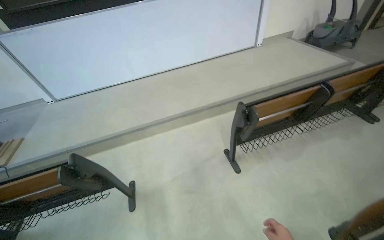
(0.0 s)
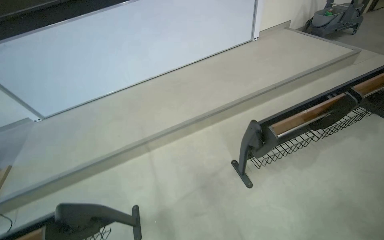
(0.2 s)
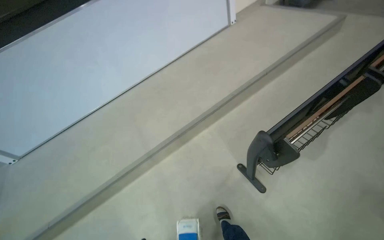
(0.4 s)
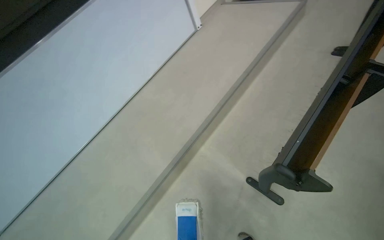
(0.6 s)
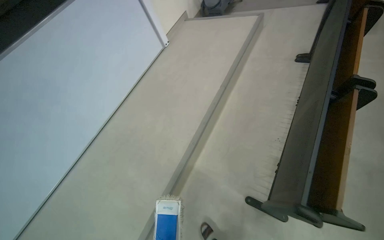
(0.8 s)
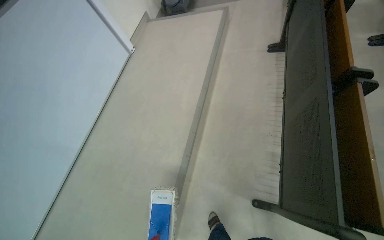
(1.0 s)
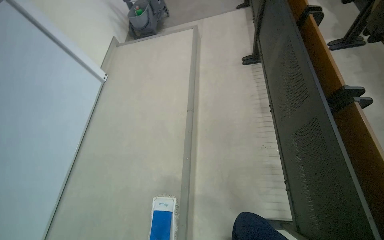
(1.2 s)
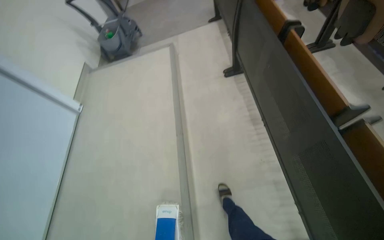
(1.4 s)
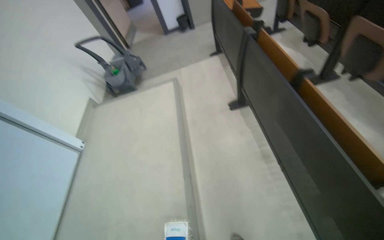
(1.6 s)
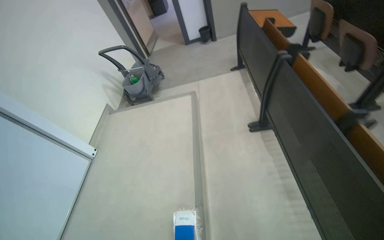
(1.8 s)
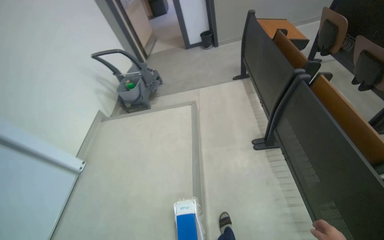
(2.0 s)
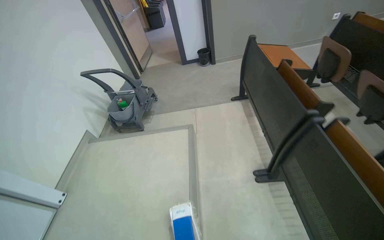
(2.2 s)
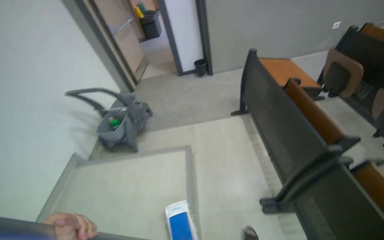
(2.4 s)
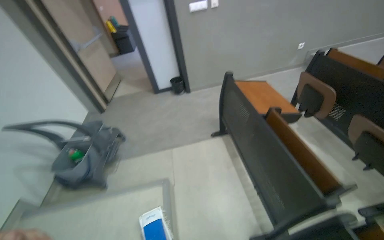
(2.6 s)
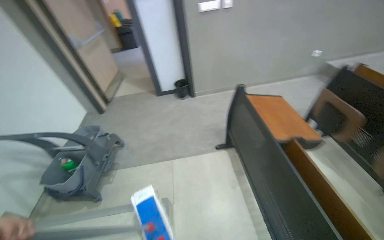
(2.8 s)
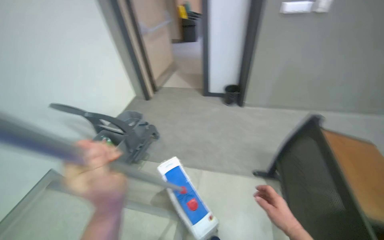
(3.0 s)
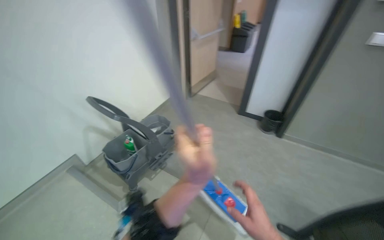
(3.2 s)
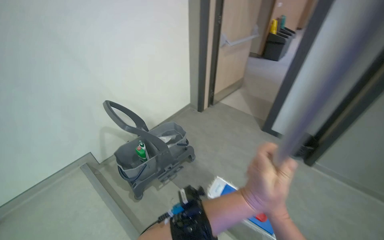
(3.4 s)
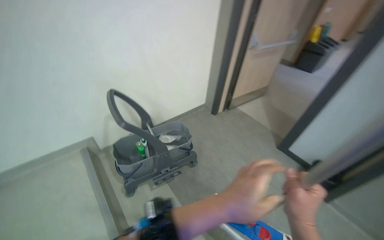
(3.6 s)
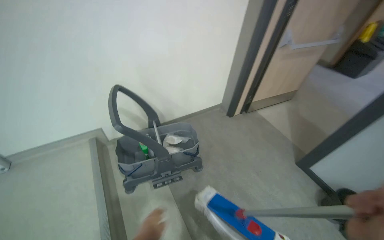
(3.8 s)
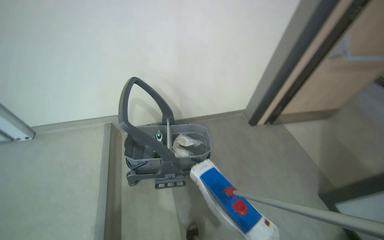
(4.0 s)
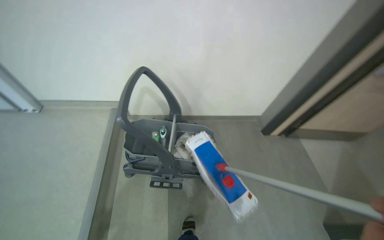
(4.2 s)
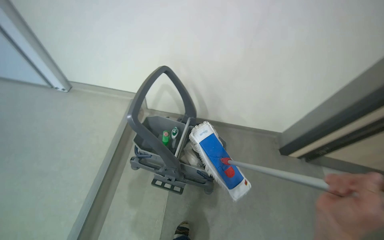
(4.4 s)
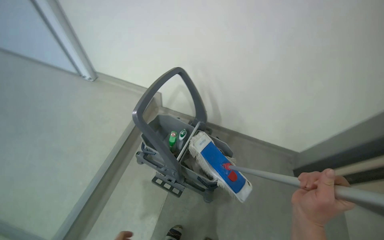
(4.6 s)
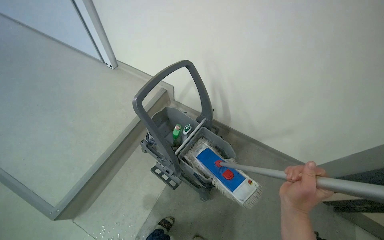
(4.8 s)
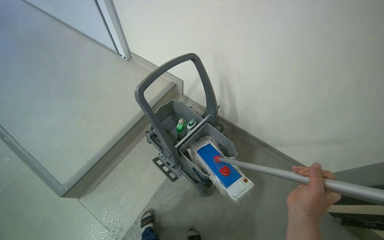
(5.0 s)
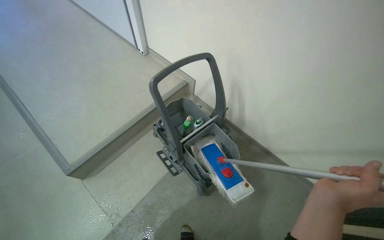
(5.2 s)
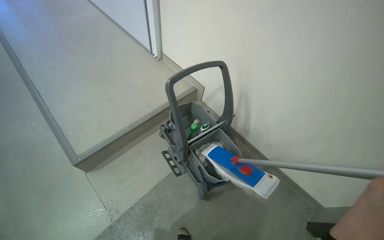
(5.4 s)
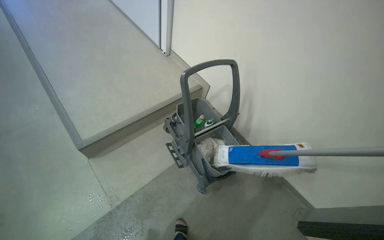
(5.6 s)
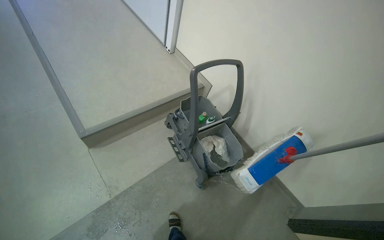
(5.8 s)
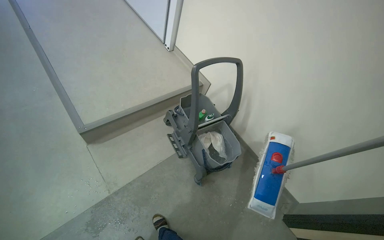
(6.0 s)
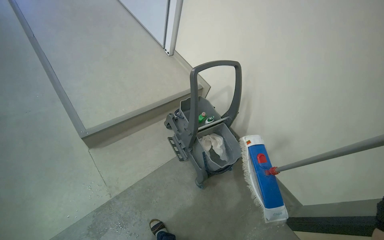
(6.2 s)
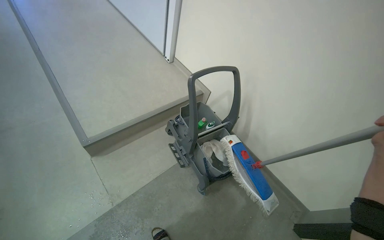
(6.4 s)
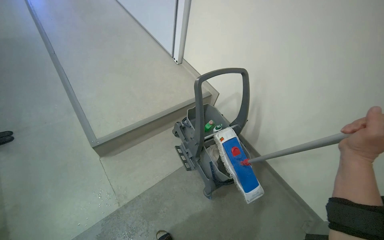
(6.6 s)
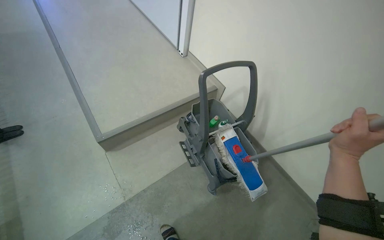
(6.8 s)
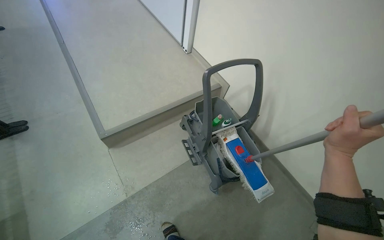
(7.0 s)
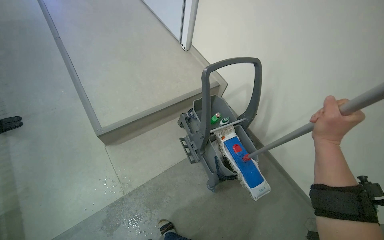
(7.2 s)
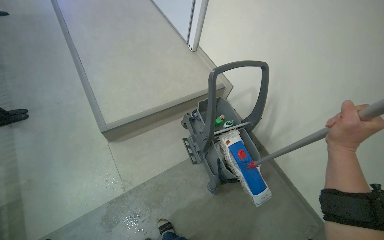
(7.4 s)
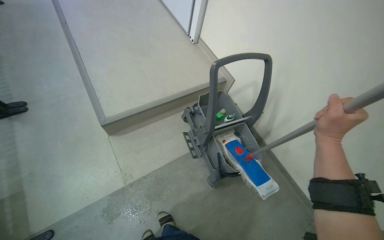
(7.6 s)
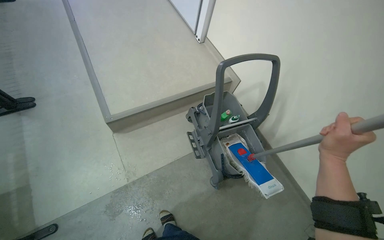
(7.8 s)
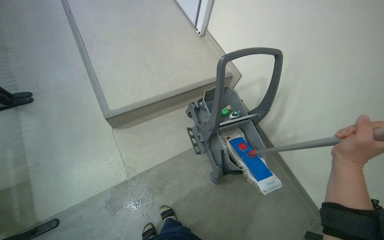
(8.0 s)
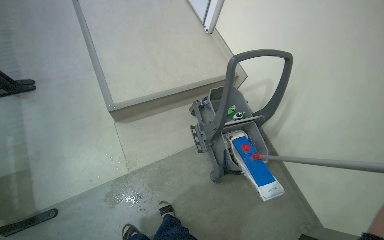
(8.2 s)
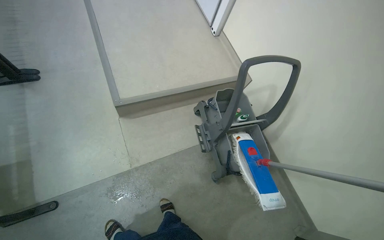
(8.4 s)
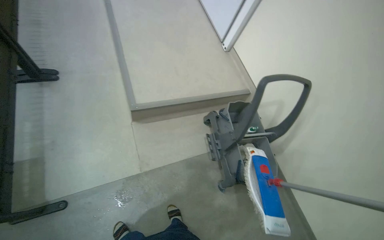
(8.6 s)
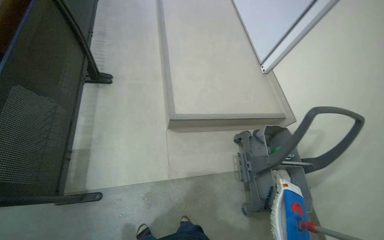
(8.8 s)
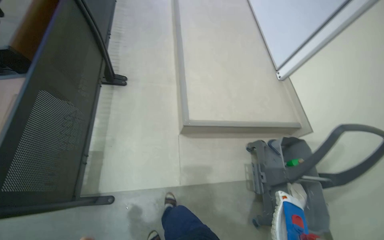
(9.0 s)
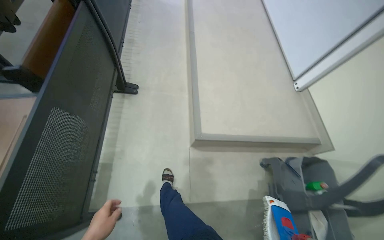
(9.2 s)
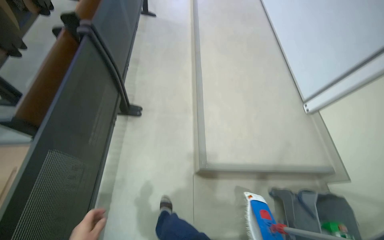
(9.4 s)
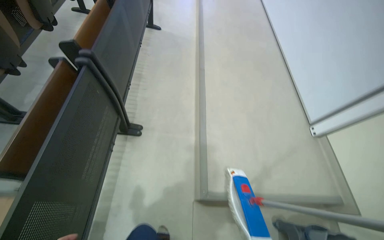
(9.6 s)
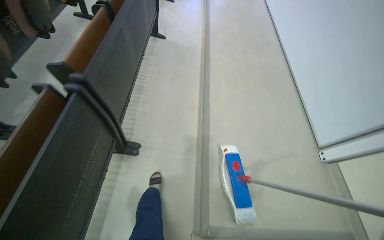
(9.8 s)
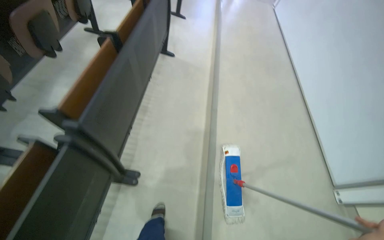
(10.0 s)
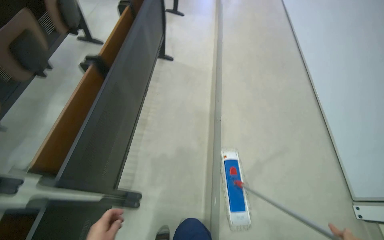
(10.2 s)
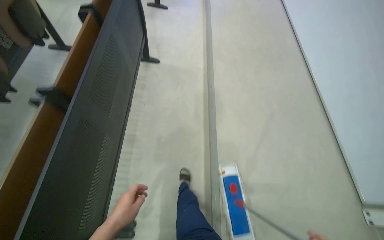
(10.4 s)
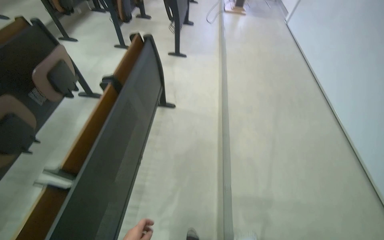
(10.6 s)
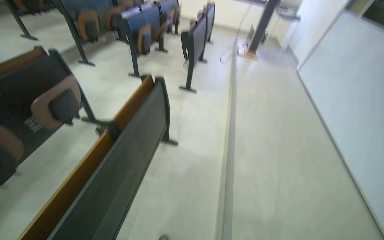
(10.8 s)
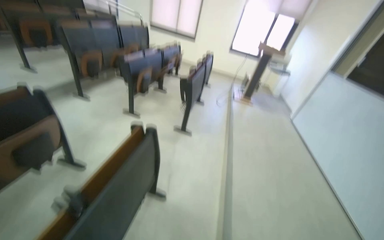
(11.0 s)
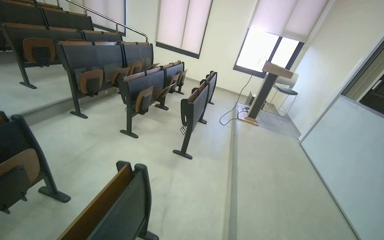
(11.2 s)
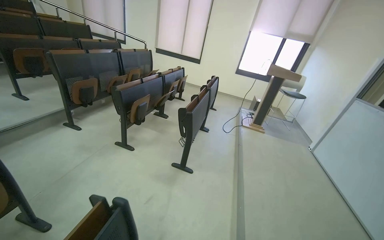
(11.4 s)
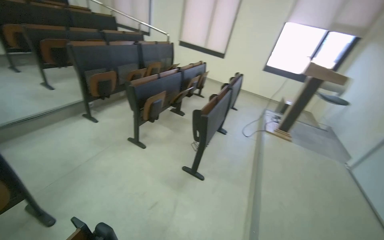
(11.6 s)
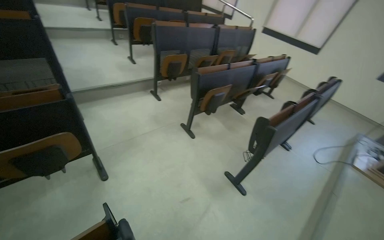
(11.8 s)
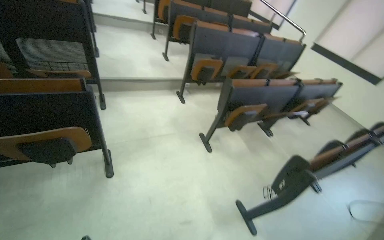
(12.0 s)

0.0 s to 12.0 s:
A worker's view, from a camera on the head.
Job: mopping floor.
The whole recording: Mopping lecture hall floor. The worker mops the floor in the lecture hall, moving the mop between rows of seats.
0.0 to 1.6 s: The camera is carried some 1.5 m. The head turns to the right by some 80 degrees. The view tilts about 15 degrees upward.
1.6 to 3.0 s: The head travels approximately 1.5 m.
3.0 to 4.4 s: The wearer moves about 1 m. The head turns to the left by approximately 85 degrees.
4.4 to 6.0 s: The head turns to the left by approximately 45 degrees.
7.6 to 9.0 s: The camera travels to the left, about 50 cm.
9.0 to 10.4 s: The wearer moves approximately 1.5 m.
10.4 to 12.0 s: The camera travels roughly 8 m.

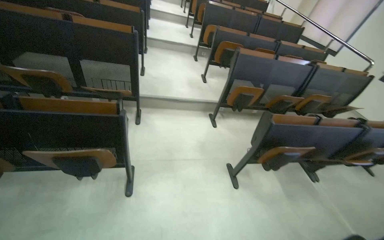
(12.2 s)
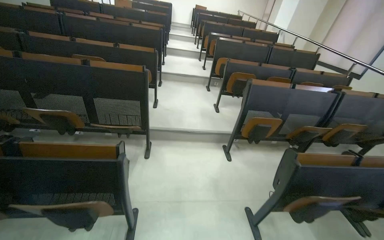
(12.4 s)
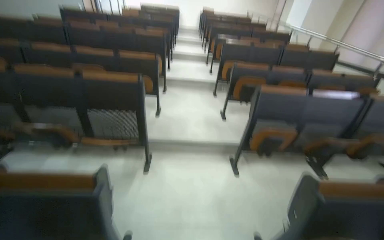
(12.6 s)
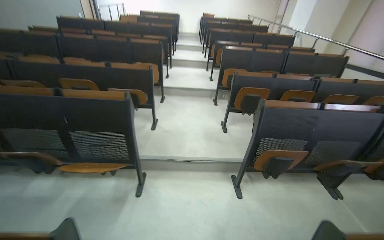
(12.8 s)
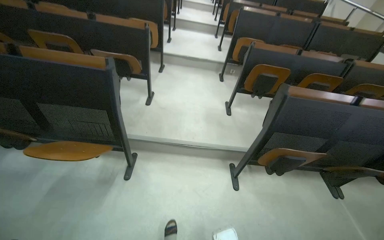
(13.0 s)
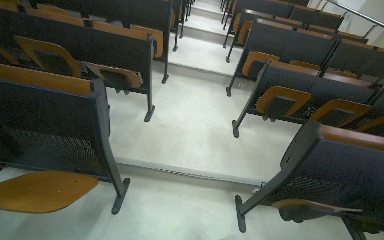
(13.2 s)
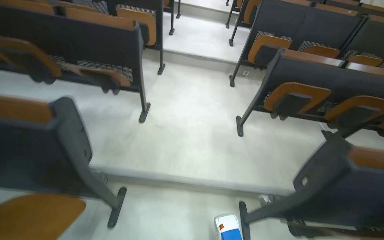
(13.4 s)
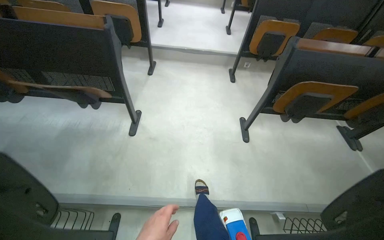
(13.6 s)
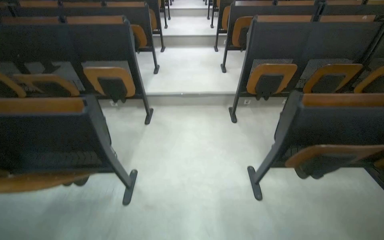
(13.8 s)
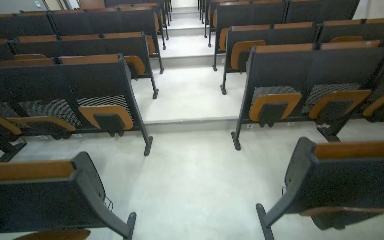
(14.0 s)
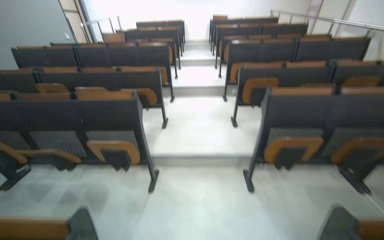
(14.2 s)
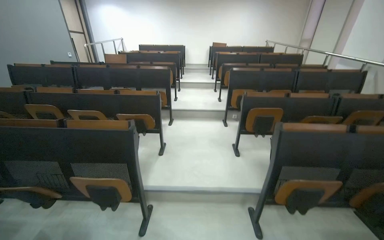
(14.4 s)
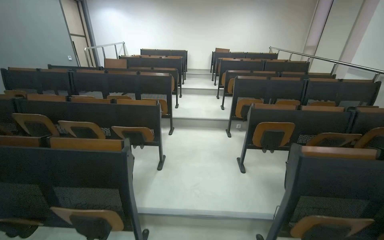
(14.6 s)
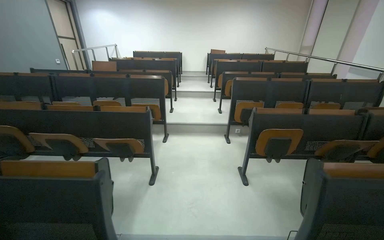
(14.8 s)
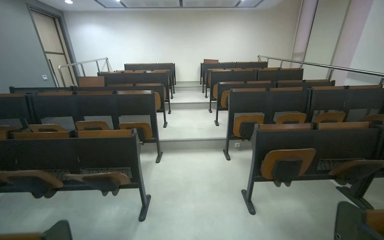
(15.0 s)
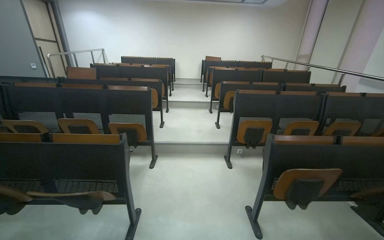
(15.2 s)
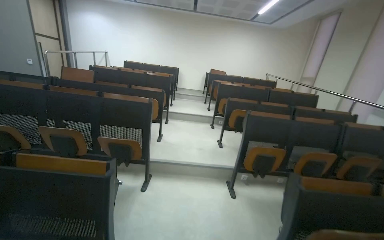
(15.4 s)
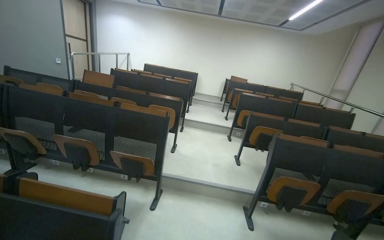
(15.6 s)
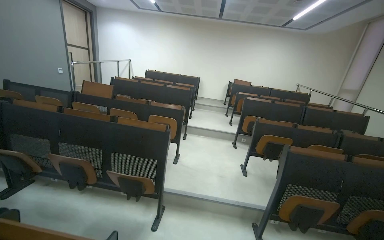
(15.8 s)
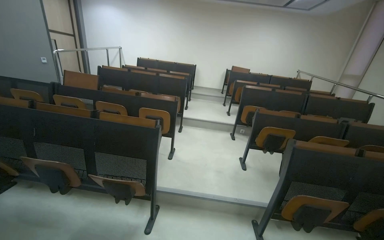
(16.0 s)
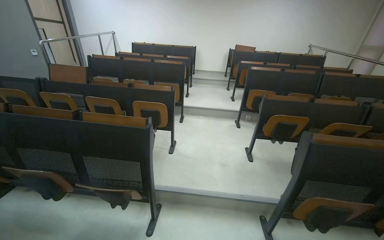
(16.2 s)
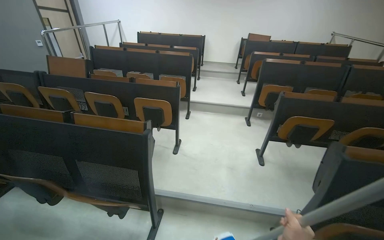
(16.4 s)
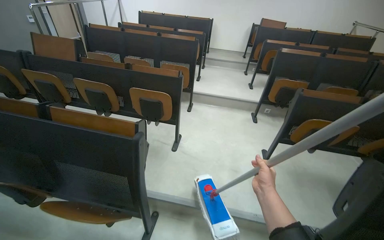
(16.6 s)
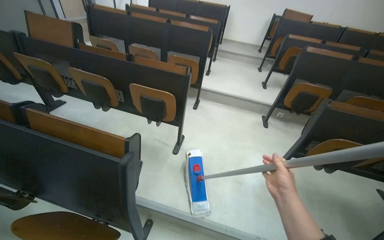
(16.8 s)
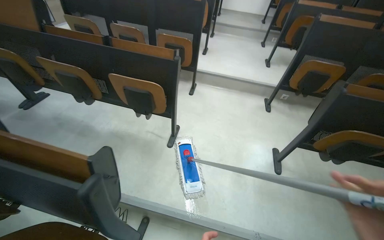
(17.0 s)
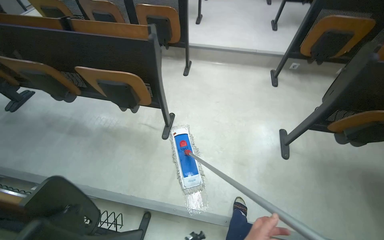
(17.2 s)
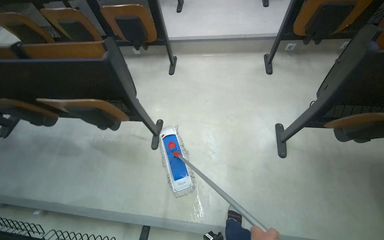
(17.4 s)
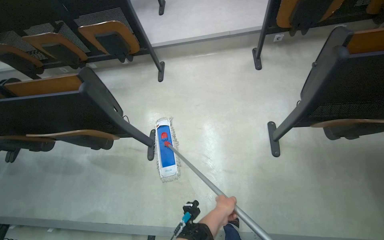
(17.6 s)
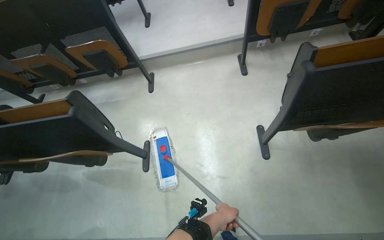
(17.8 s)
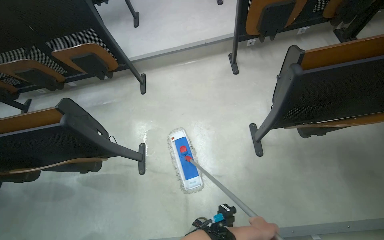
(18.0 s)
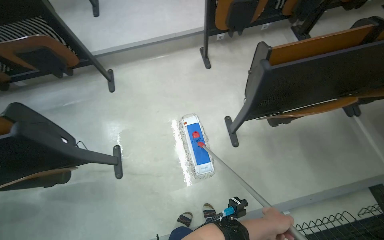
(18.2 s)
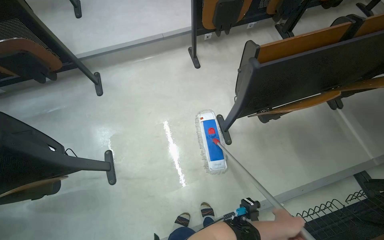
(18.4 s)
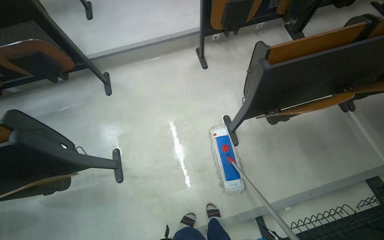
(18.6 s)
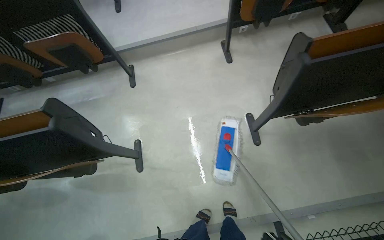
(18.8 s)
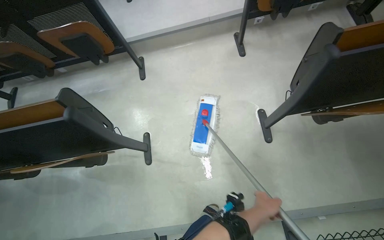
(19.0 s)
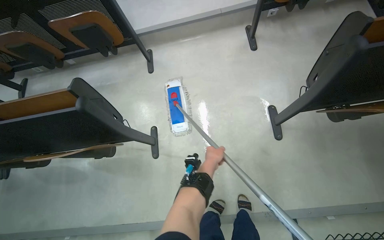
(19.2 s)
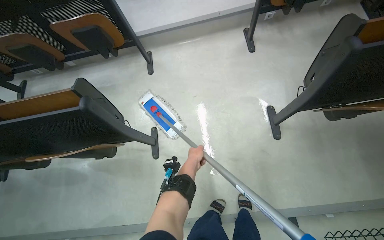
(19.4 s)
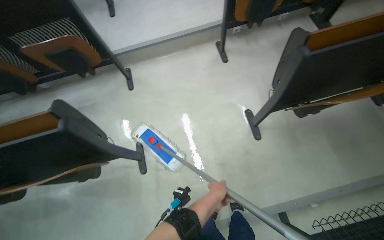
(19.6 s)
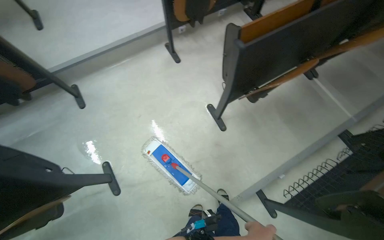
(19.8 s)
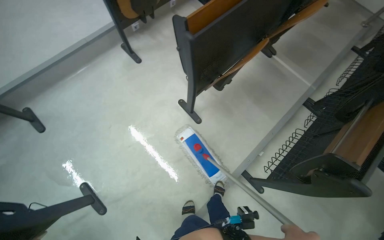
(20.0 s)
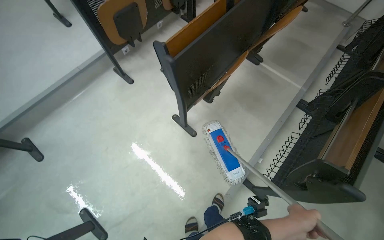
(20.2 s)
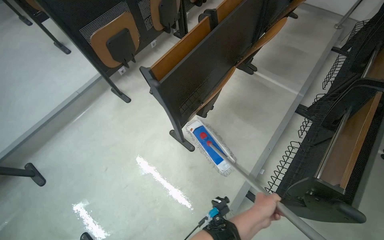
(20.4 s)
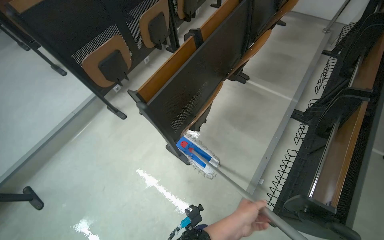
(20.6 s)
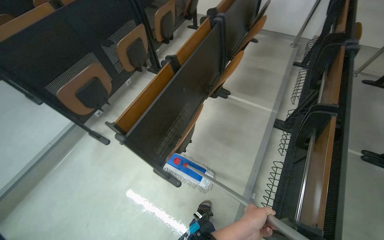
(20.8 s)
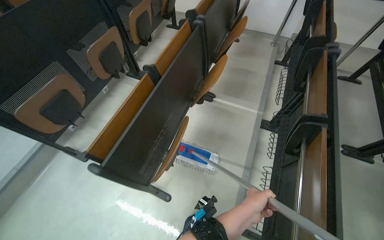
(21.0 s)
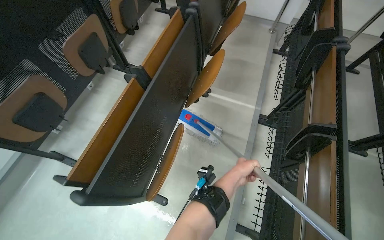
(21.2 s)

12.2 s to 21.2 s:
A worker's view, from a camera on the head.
Job: mopping floor.
The whole recording: Mopping lecture hall floor. The worker mops the floor in the lecture hall, moving the mop between rows of seats.
12.2 to 13.8 s: The head travels roughly 2 m. The view pans to the left by some 15 degrees.
13.8 to 15.2 s: The camera is carried some 1.5 m. The wearer looks approximately 25 degrees further upward.
15.2 to 16.6 s: The wearer moves approximately 1.5 m.
16.6 to 18.2 s: The camera is carried roughly 1 m. The view tilts about 30 degrees downward. The scene rotates counterclockwise by approximately 30 degrees.
19.8 to 21.2 s: The camera travels roughly 70 cm. The head turns to the right by about 40 degrees.
